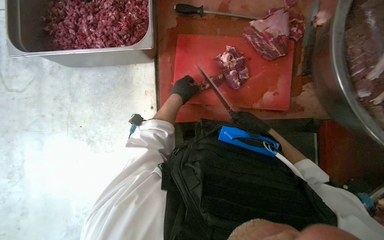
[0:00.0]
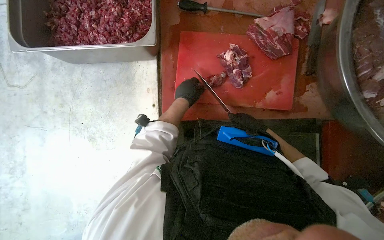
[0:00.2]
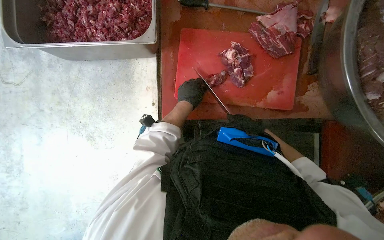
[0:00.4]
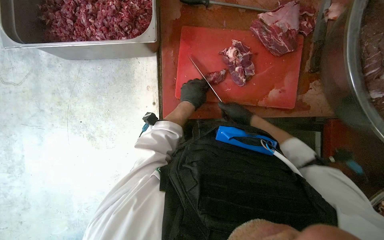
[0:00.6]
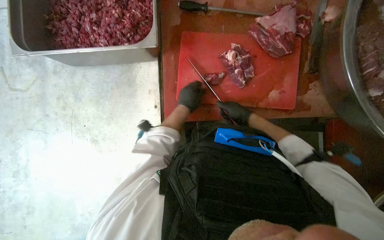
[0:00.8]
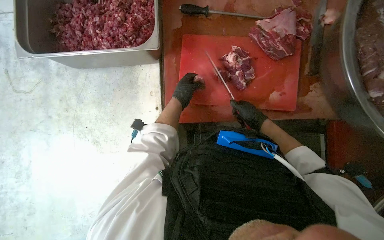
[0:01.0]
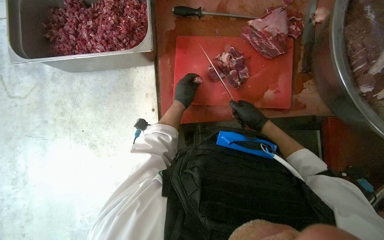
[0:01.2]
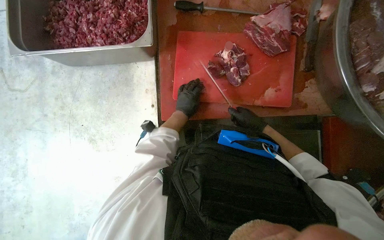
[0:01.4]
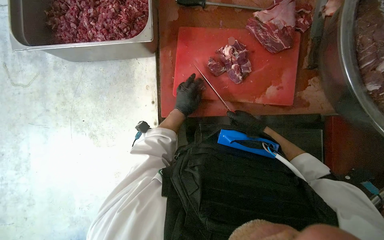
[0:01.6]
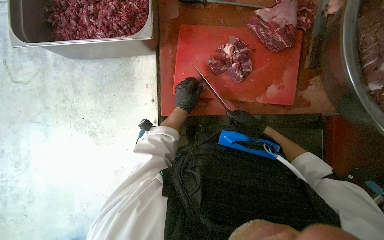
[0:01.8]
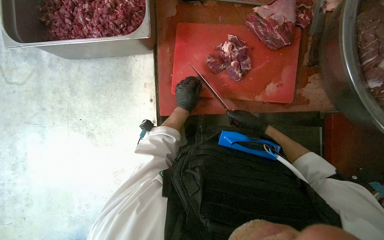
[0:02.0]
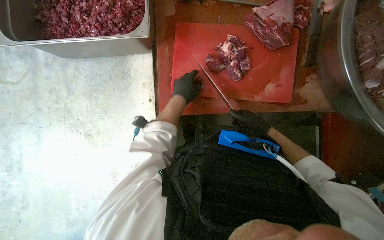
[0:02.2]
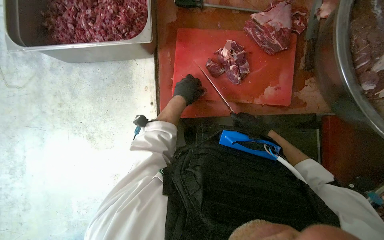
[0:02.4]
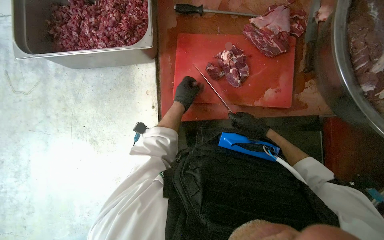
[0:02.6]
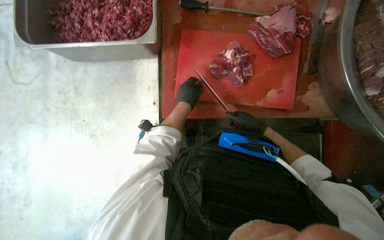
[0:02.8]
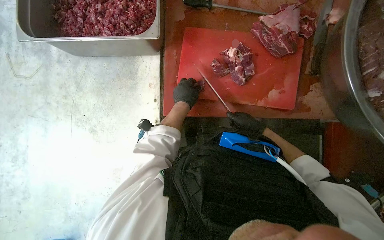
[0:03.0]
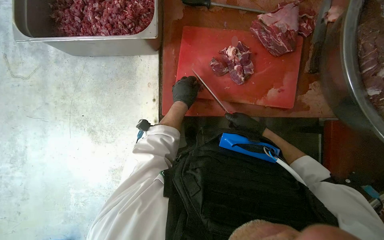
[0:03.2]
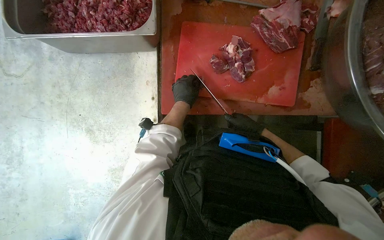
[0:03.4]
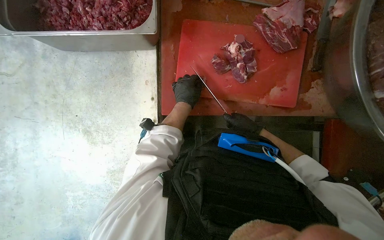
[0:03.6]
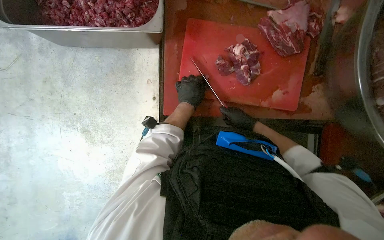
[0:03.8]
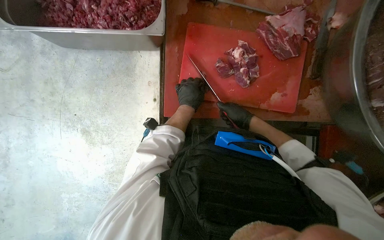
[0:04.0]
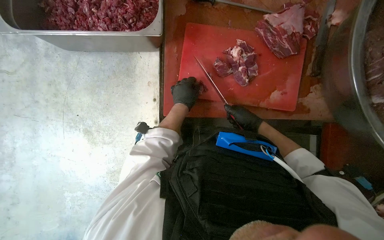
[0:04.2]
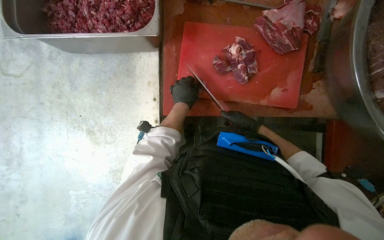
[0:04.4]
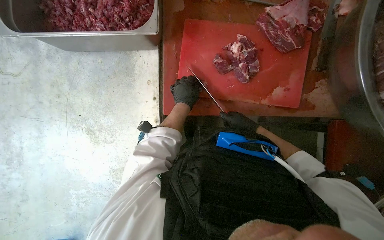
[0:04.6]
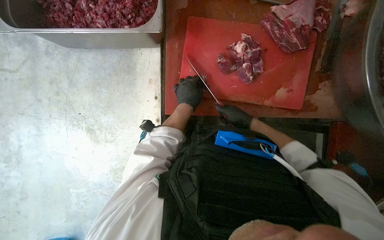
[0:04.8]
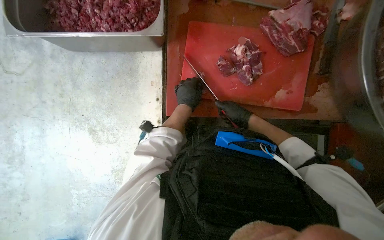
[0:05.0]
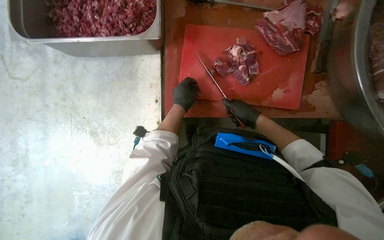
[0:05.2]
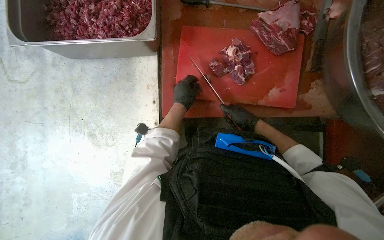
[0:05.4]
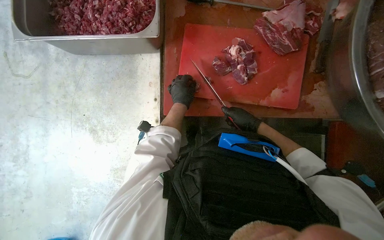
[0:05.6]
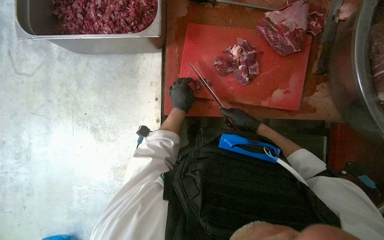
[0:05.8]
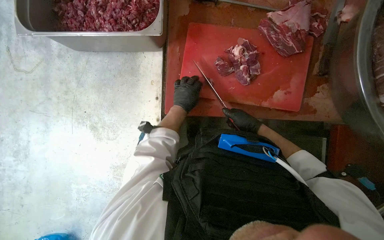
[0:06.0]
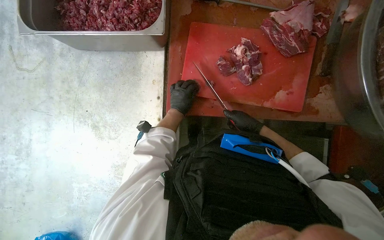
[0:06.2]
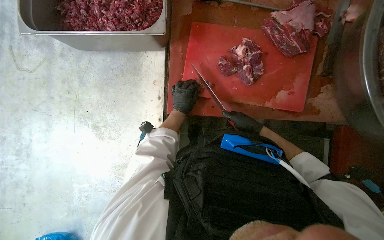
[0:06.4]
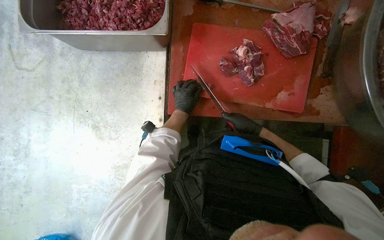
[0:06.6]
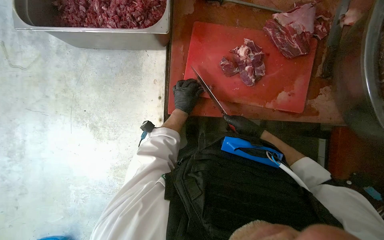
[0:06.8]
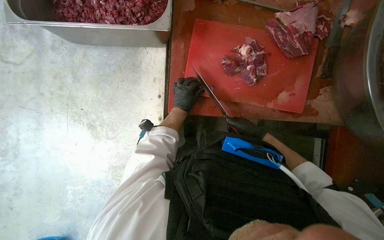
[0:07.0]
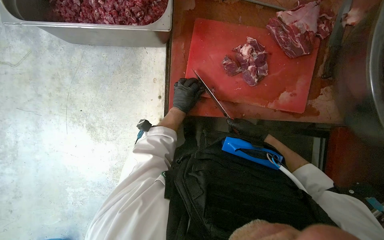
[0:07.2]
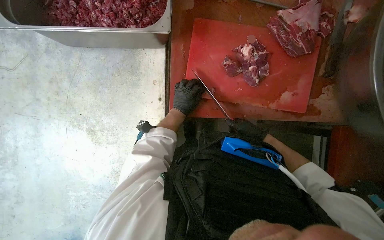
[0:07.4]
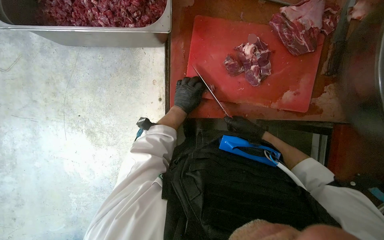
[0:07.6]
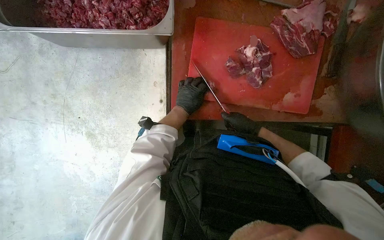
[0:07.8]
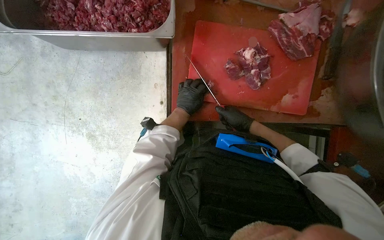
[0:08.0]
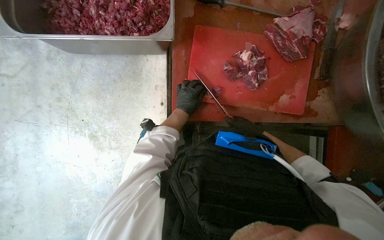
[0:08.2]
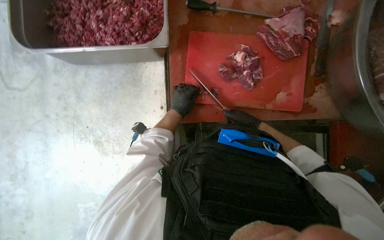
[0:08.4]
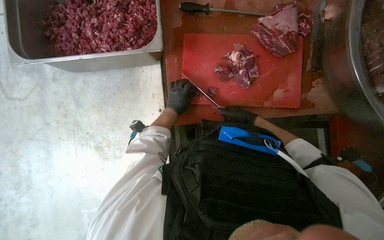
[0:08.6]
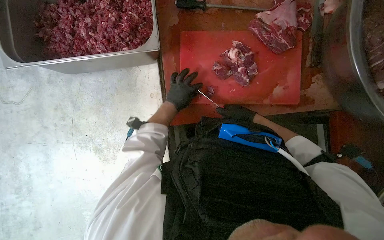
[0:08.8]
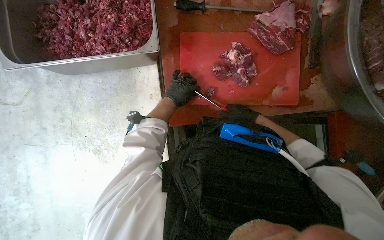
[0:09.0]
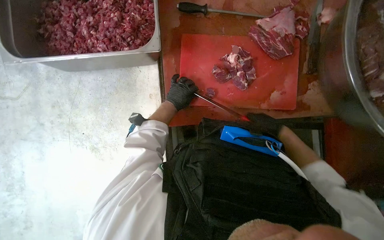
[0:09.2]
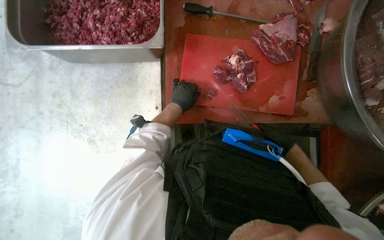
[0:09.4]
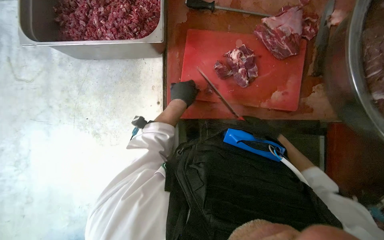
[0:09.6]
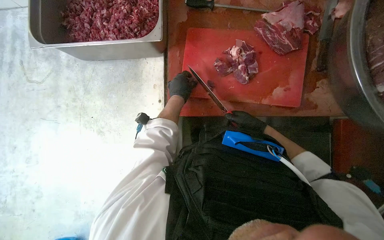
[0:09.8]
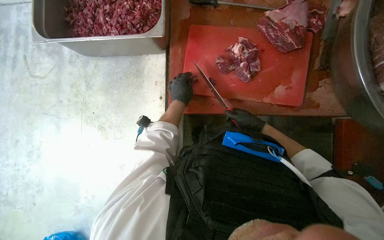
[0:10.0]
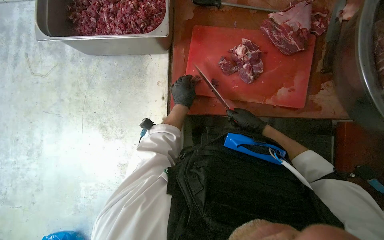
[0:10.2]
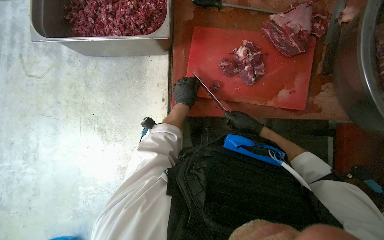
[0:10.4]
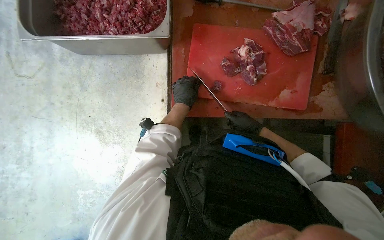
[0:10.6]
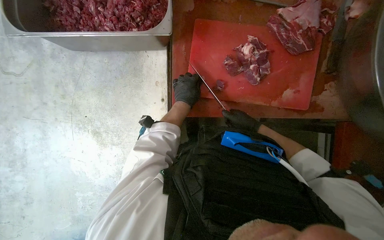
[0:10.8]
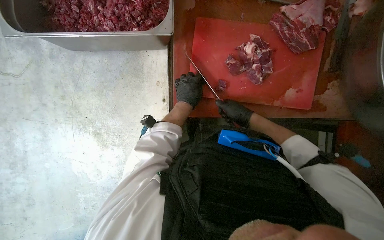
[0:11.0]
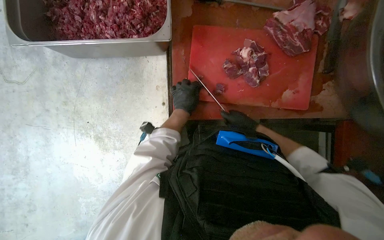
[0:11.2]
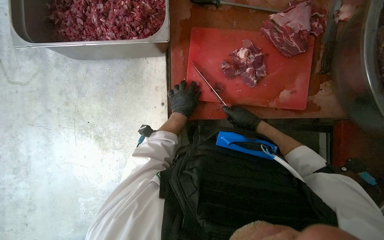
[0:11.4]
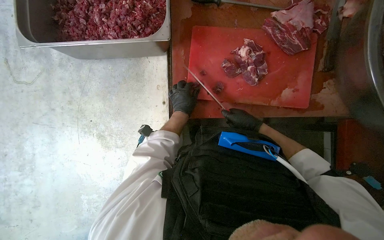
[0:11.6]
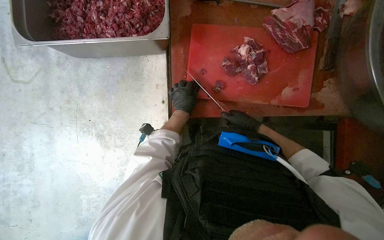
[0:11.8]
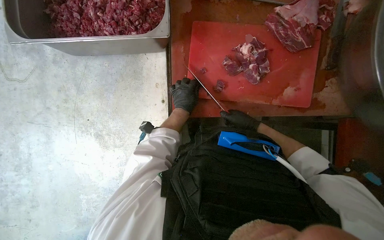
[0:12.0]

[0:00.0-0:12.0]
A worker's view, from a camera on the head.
Job: preparing food.
The whole recording: Cutting meat on a board. The worker cuts pieces of meat on a red chopping board with a knife.
1.6 to 3.0 s: The left hand goes approximately 10 cm nearer to the camera.
3.0 to 6.0 s: The hands stay close to where they were, moving slightly.
6.0 to 7.6 s: The hands make small movements and keep their place.
7.6 to 9.0 s: The hands make small movements and keep their place.
9.0 to 10.4 s: The right hand travels farther from the camera and back again, approximately 25 cm each way.
10.4 to 12.0 s: The hands make small movements and keep their place.

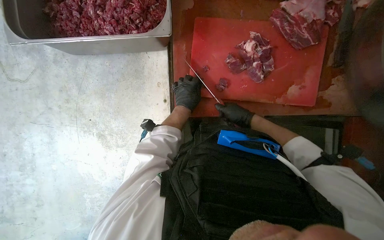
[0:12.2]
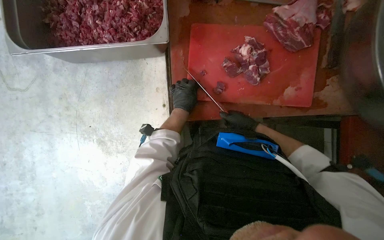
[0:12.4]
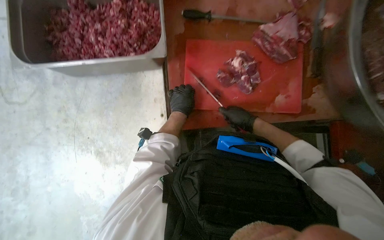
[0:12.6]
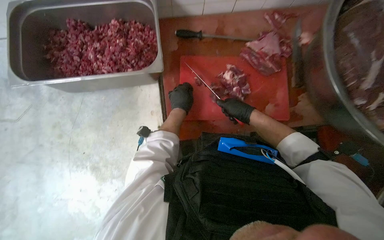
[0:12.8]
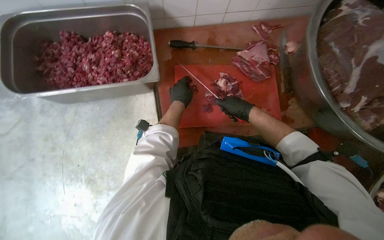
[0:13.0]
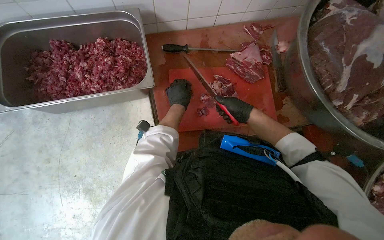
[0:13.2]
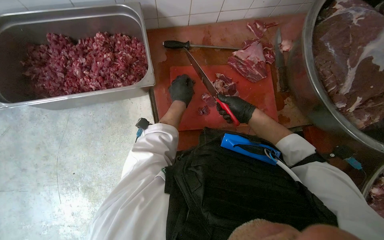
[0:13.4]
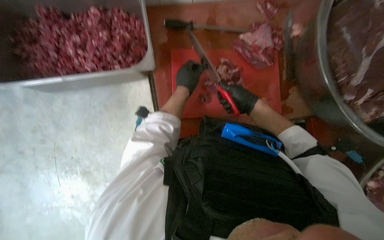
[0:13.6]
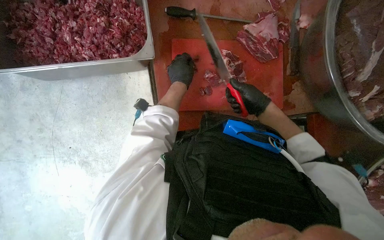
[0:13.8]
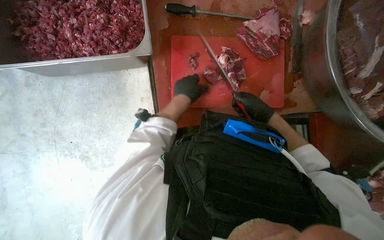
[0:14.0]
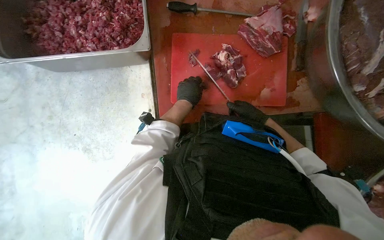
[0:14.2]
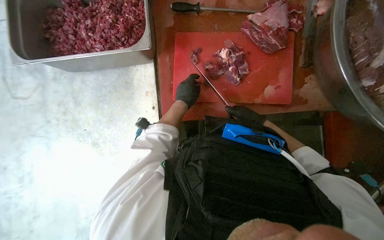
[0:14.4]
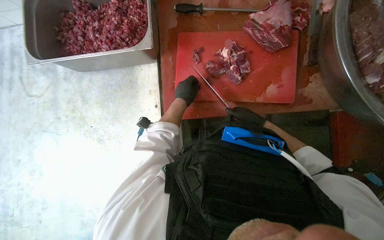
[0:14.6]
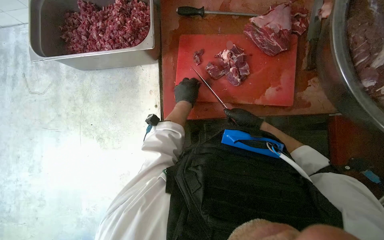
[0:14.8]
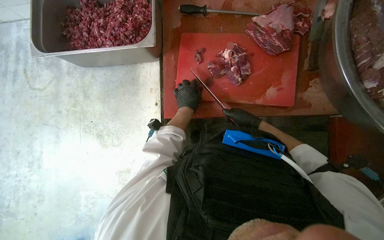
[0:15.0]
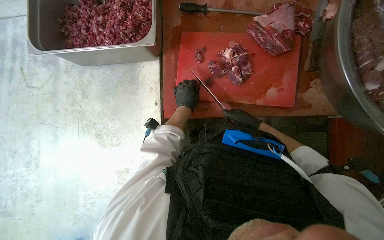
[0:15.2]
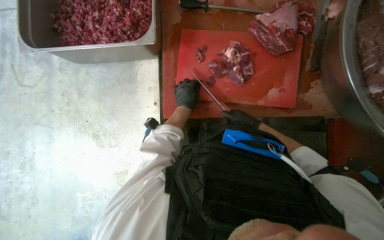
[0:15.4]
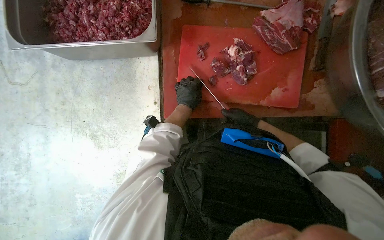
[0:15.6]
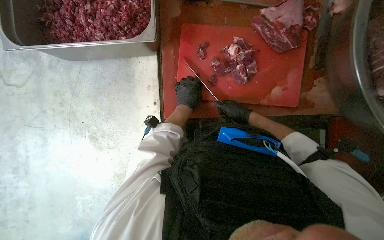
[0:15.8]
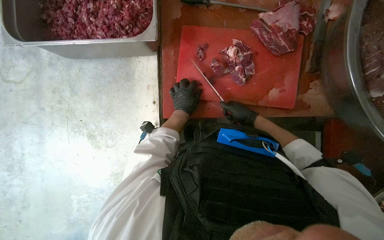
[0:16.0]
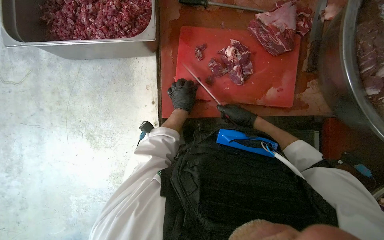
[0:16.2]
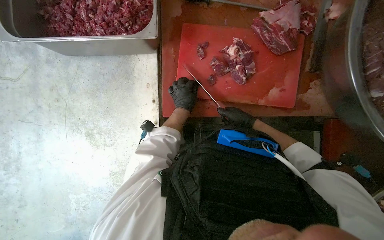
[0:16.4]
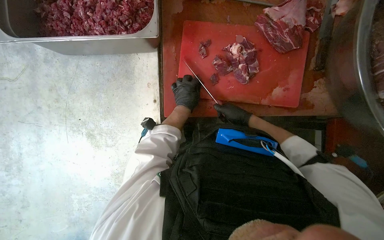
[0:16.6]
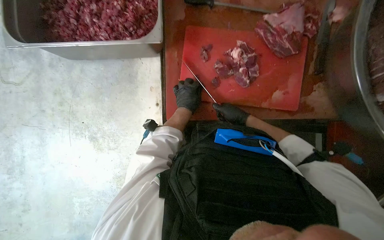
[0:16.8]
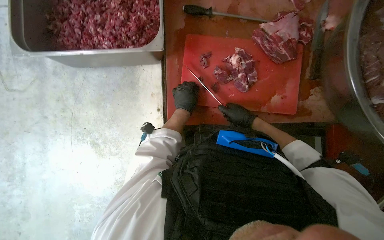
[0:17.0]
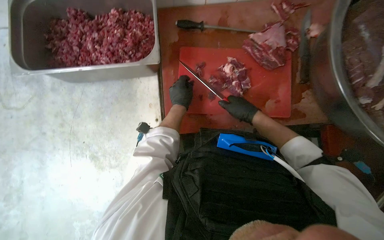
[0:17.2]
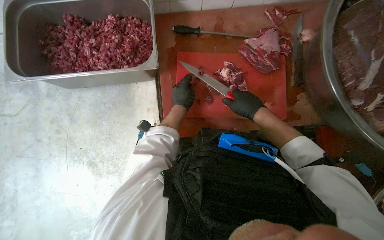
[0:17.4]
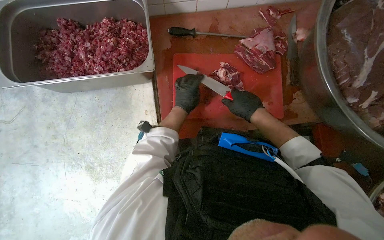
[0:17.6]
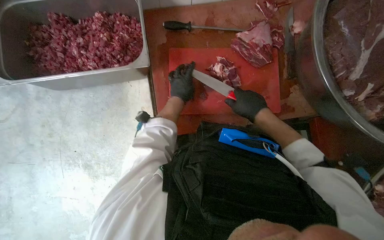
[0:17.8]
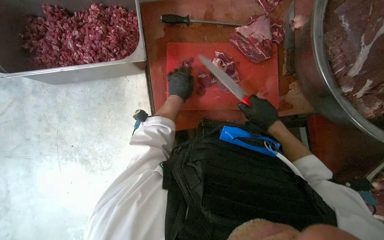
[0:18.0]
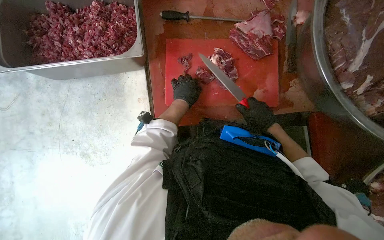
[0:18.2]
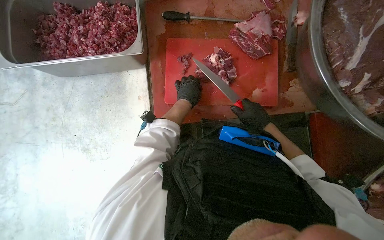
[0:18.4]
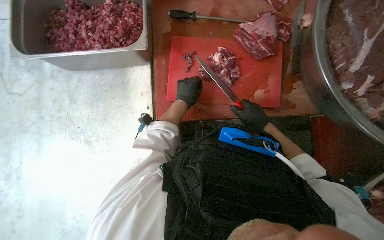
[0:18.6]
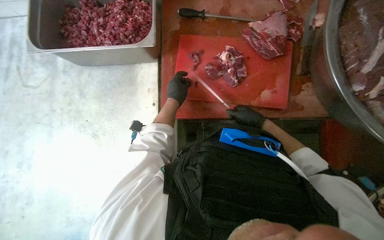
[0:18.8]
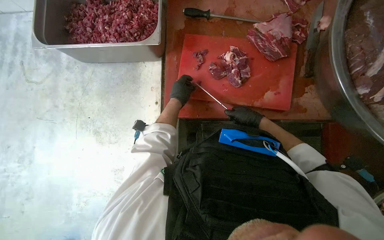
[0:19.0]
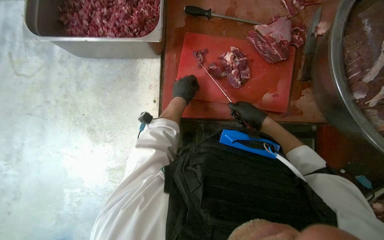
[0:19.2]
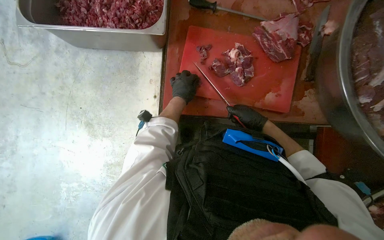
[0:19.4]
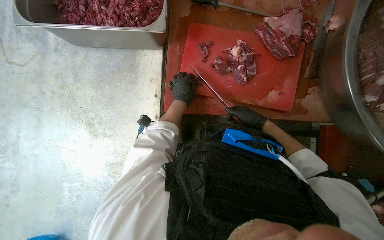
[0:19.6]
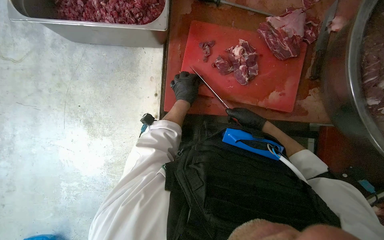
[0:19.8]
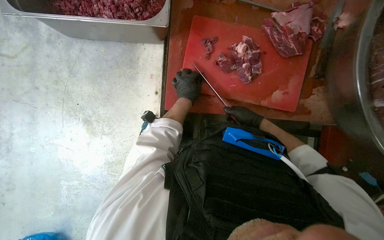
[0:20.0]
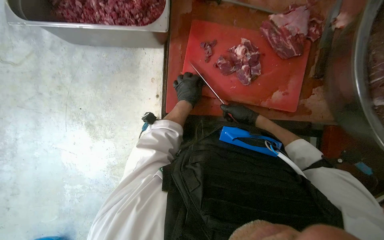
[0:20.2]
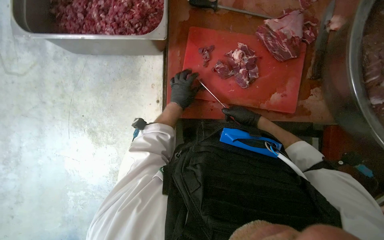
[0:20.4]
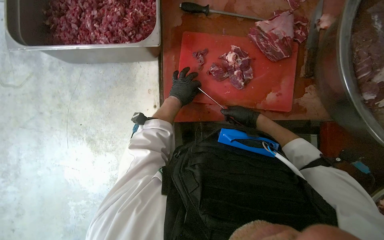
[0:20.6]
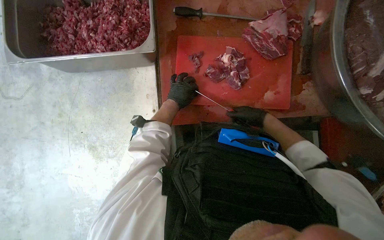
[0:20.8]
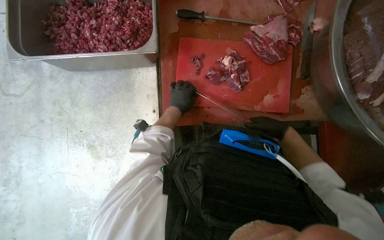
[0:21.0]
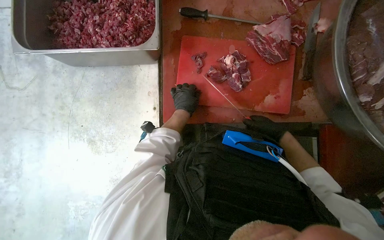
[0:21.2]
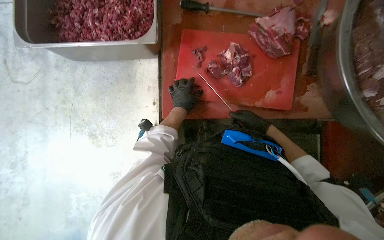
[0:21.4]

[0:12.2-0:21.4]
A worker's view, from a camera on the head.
Job: preparing food.
The whole recording: Cutting meat on a board. The worker cuts pieces of meat on a red chopping board with a knife.
12.2 to 13.8 s: The left hand heads up the picture, covering some 15 cm.
13.8 to 15.2 s: The left hand goes roughly 15 cm down the picture. Meanwhile the right hand goes about 15 cm farther from the camera and down the picture.
15.2 to 16.8 s: The hands are busy where they are.
16.8 to 18.4 s: The right hand moves nearer to the camera, about 10 cm.
18.4 to 19.8 s: The right hand heads farther from the camera, covering roughly 10 cm.
19.8 to 21.4 s: The hands make small movements and keep their place.
